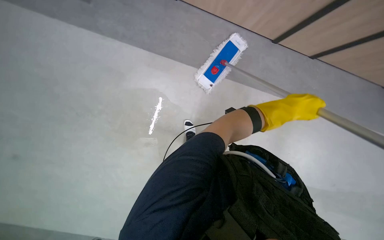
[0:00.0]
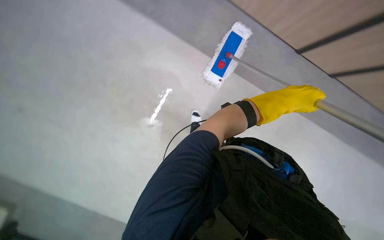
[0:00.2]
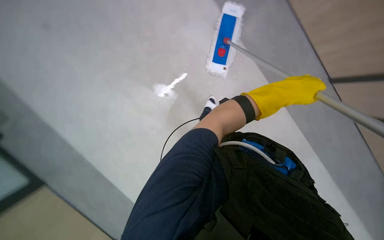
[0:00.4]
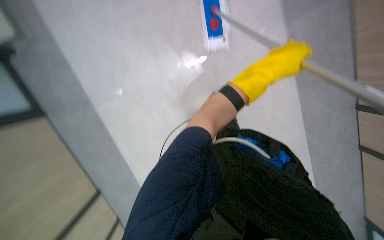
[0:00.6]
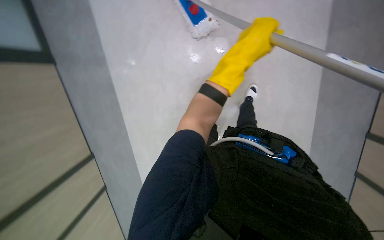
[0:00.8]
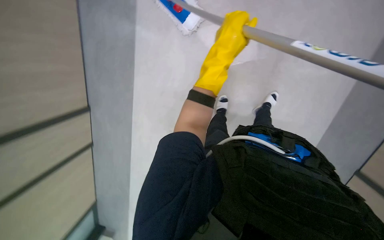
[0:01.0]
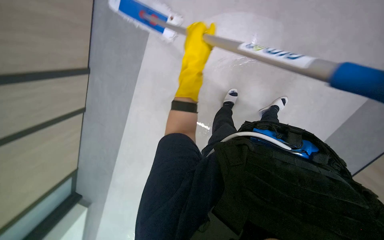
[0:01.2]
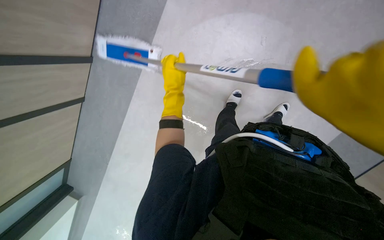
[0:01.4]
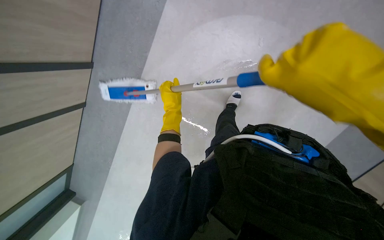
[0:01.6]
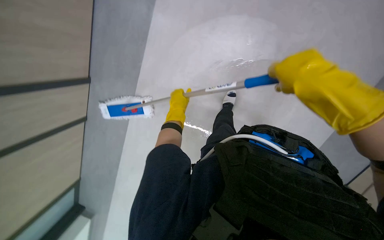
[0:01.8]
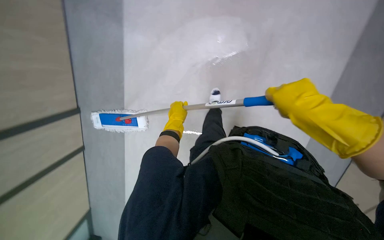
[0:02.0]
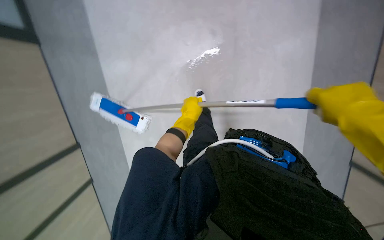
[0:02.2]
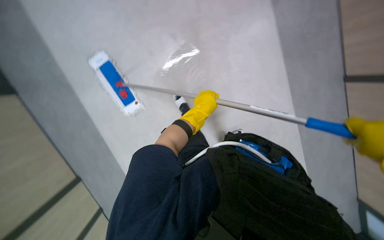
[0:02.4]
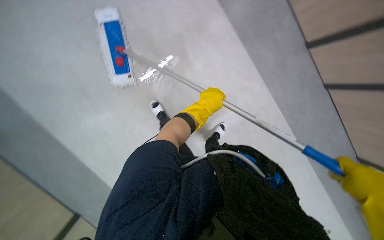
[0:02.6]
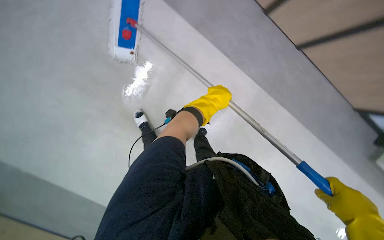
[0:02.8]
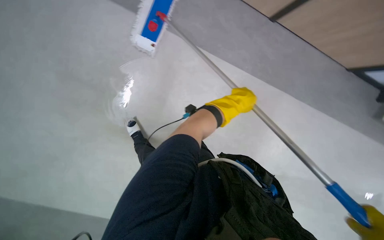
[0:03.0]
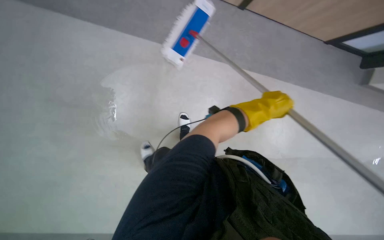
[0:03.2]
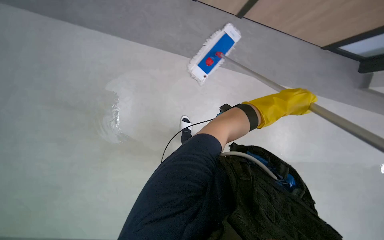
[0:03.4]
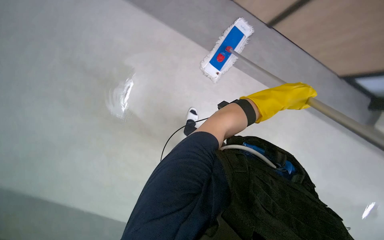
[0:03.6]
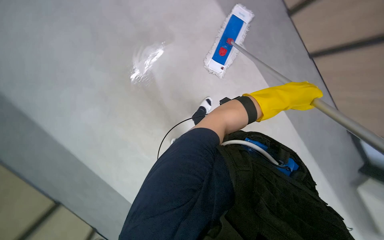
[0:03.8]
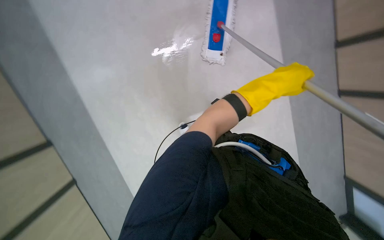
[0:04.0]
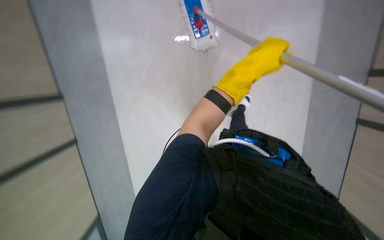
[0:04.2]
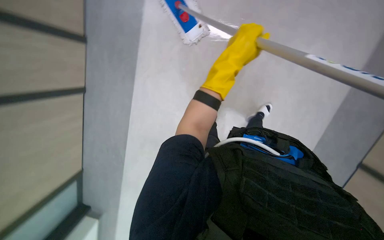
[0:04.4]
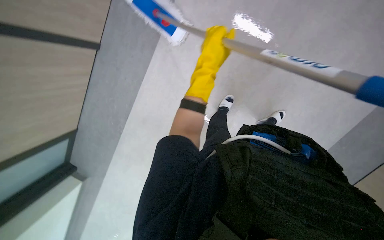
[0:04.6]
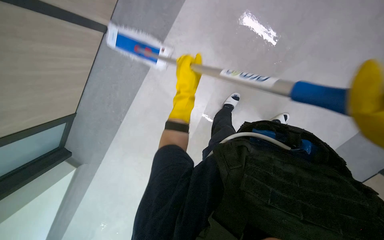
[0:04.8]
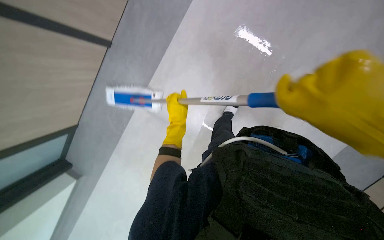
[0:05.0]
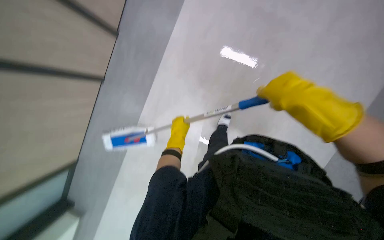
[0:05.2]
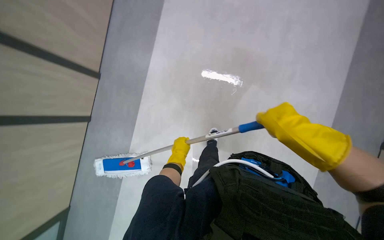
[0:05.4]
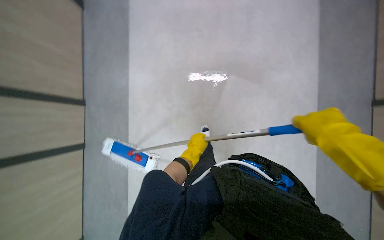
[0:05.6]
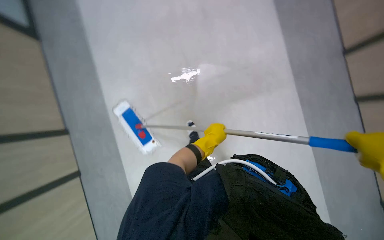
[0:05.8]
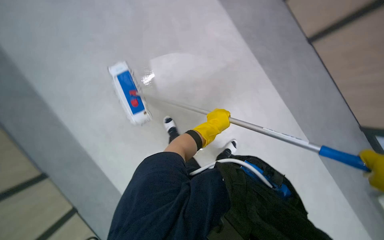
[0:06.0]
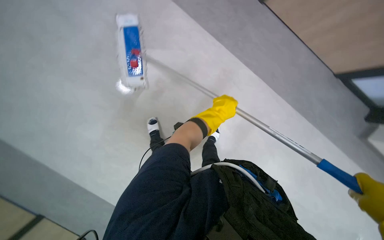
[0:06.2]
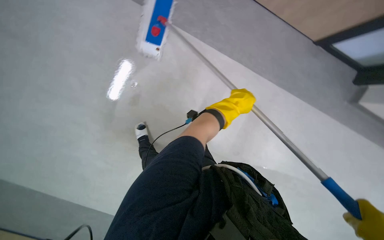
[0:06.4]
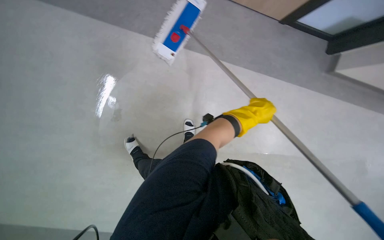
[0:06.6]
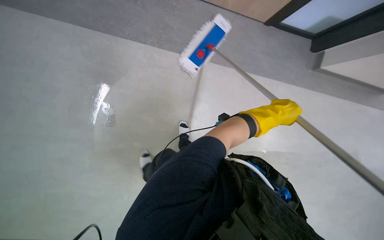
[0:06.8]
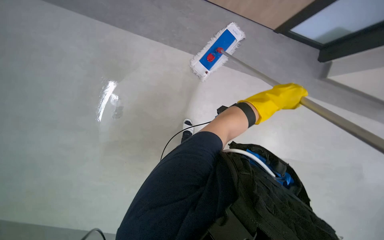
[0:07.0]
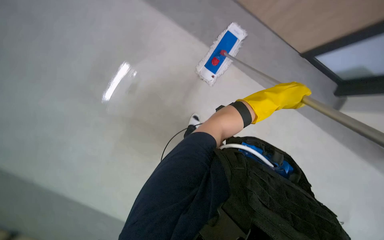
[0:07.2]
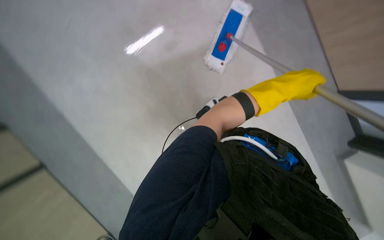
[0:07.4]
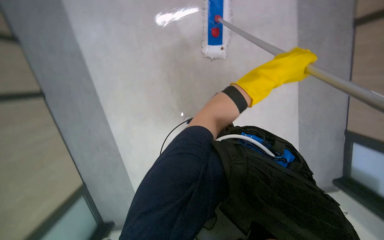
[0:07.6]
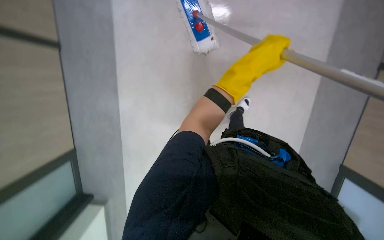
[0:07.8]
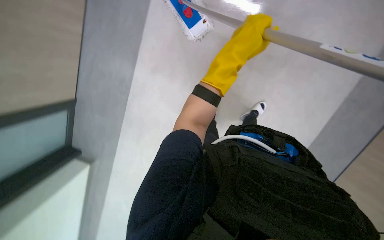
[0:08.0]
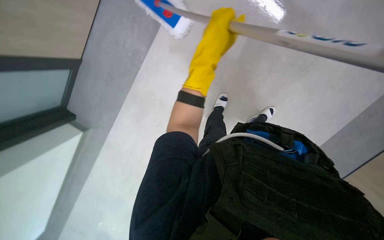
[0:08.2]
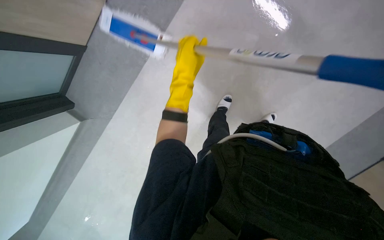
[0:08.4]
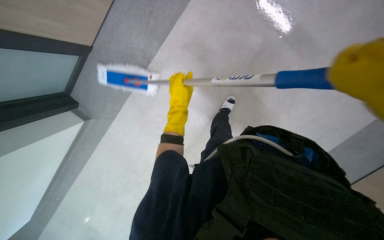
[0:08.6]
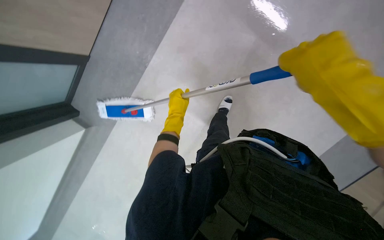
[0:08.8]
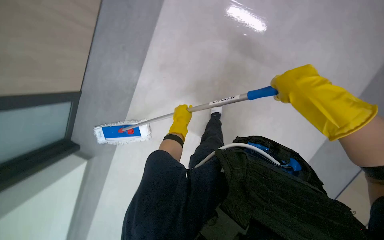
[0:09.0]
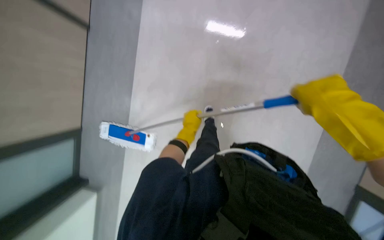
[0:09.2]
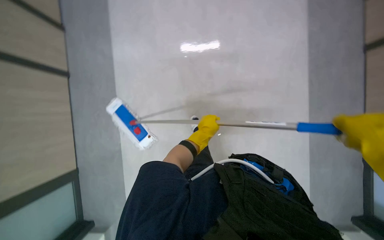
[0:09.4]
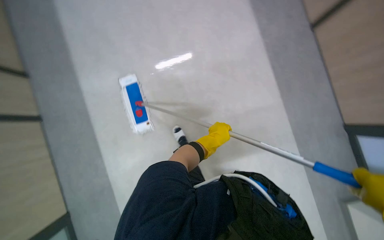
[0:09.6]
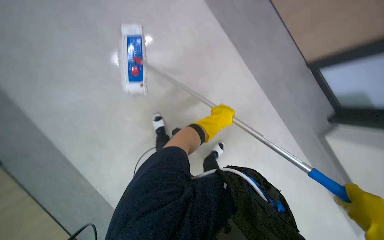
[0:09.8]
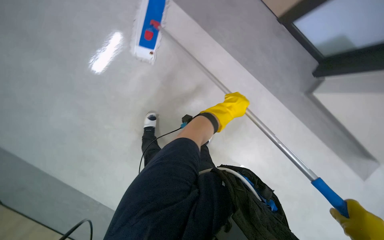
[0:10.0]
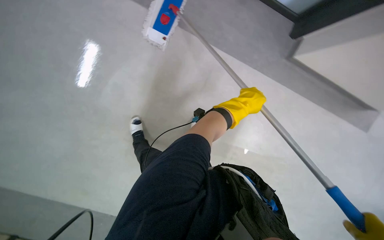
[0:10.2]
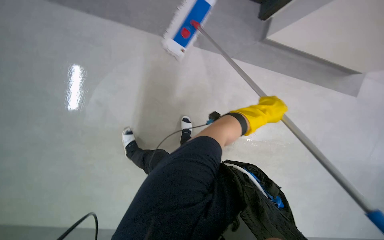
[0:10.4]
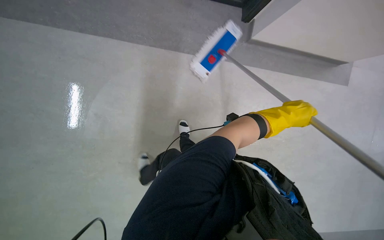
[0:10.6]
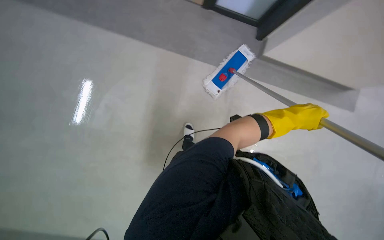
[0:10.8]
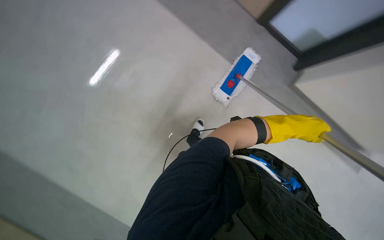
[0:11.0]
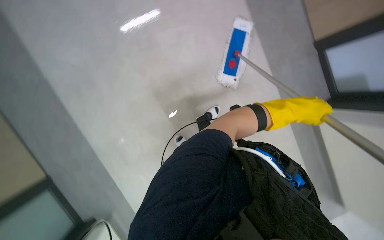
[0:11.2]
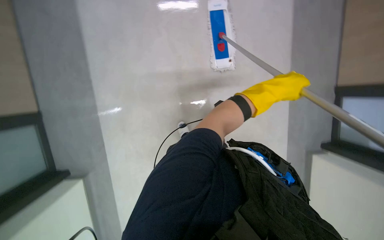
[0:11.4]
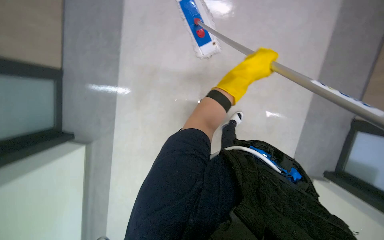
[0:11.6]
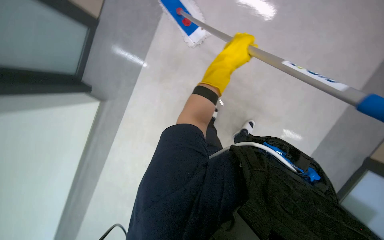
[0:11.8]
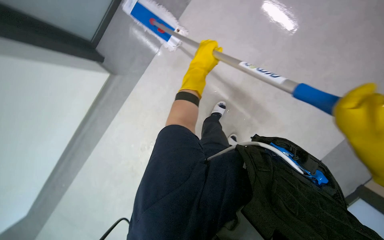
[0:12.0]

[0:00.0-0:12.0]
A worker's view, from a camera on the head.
Job: mopping floor.
The whole recording: Mopping hallway floor. The worker mops the hallway floor with a long-handled mop.
0:00.0 to 0:01.6: The left hand is displaced to the left by about 40 cm.
0:03.0 to 0:04.4: The camera is aimed some 15 degrees further to the left. The left hand goes some 20 cm nearer to the camera.
0:04.4 to 0:06.0: The left hand heads down the picture, covering roughly 10 cm.
0:06.0 to 0:07.6: The head turns to the left by about 35 degrees. The left hand travels nearer to the camera by about 10 cm.
0:07.6 to 0:09.0: The left hand heads to the left, farther from the camera and down the picture, covering some 35 cm.
0:09.0 to 0:10.4: The scene turns about 65 degrees clockwise in the picture.
0:10.4 to 0:12.0: The wearer looks some 20 degrees further to the left. The left hand heads to the left, covering roughly 50 cm.

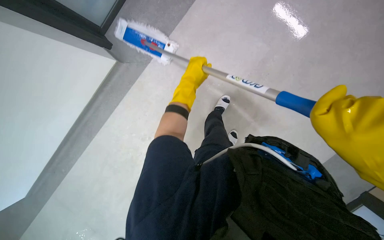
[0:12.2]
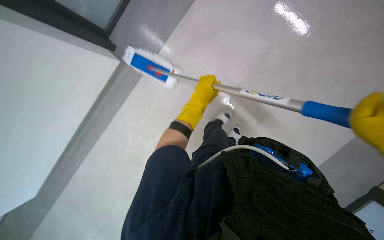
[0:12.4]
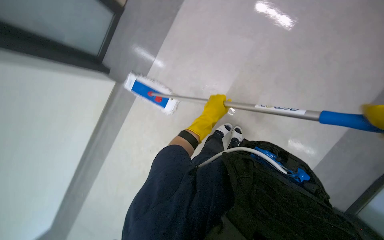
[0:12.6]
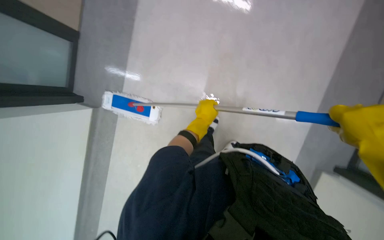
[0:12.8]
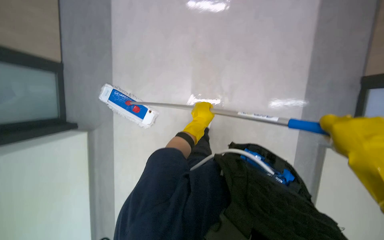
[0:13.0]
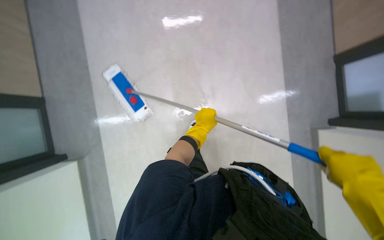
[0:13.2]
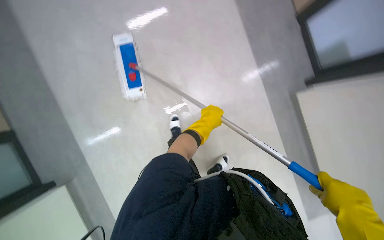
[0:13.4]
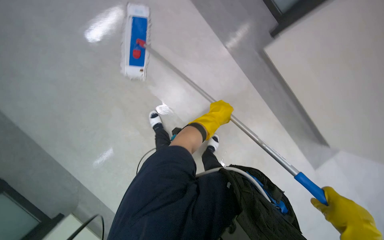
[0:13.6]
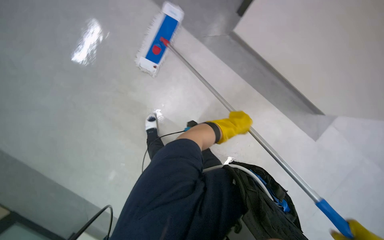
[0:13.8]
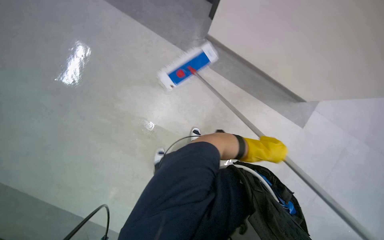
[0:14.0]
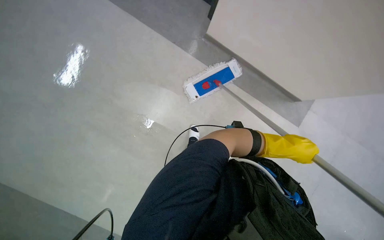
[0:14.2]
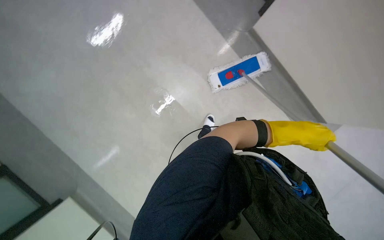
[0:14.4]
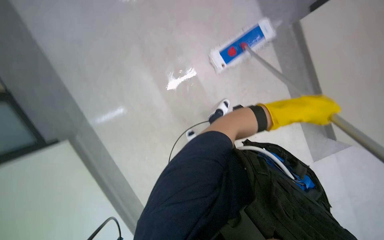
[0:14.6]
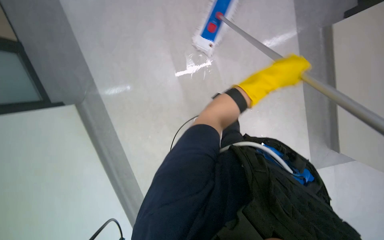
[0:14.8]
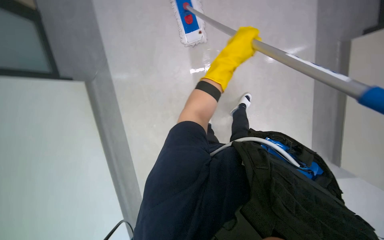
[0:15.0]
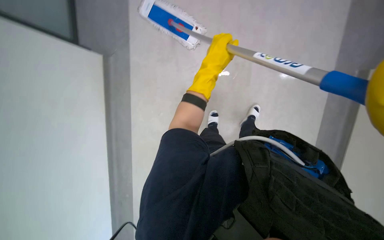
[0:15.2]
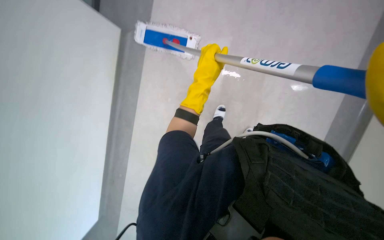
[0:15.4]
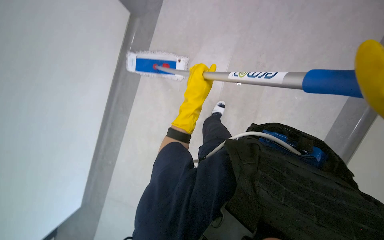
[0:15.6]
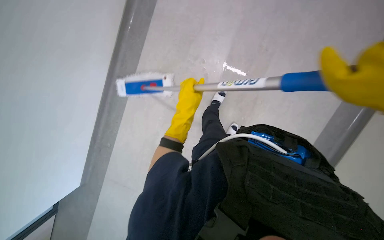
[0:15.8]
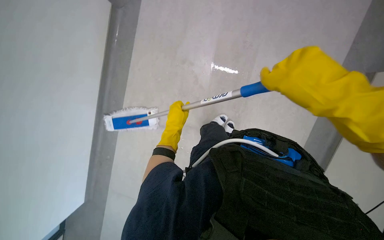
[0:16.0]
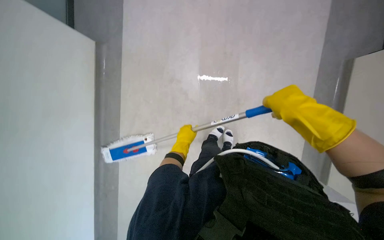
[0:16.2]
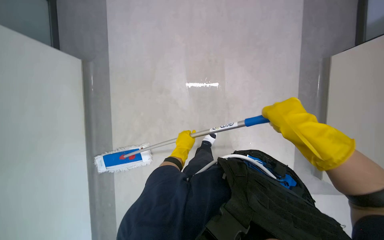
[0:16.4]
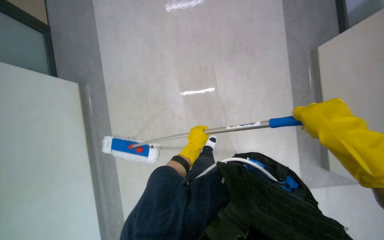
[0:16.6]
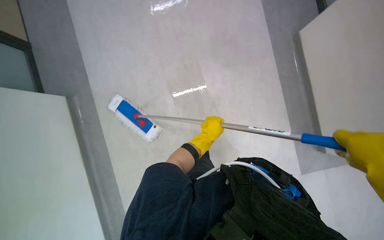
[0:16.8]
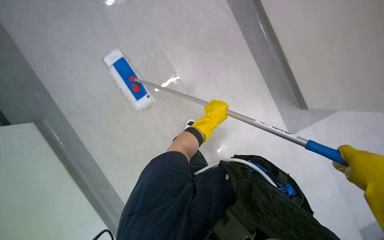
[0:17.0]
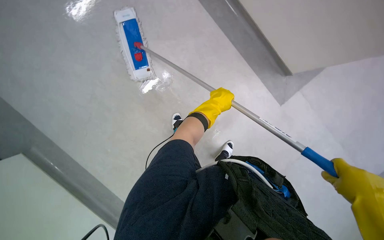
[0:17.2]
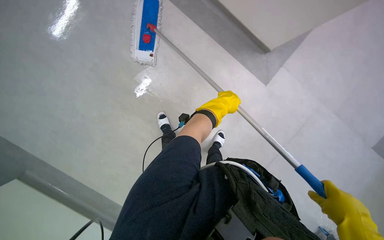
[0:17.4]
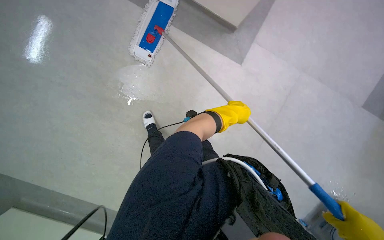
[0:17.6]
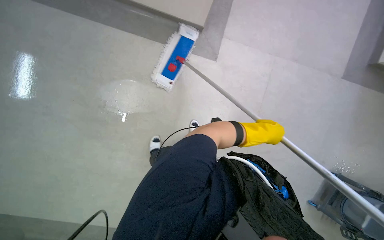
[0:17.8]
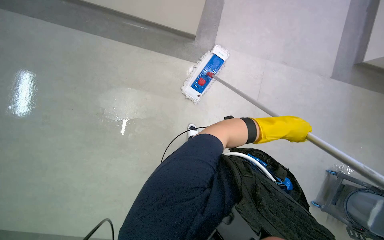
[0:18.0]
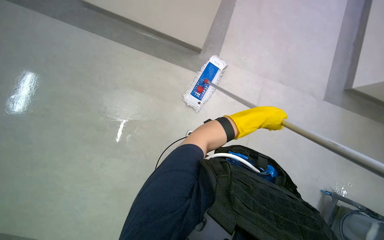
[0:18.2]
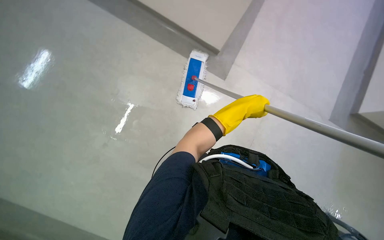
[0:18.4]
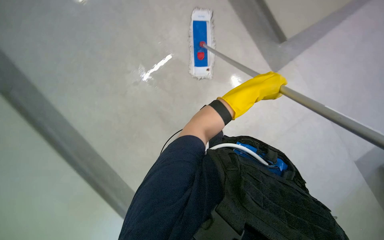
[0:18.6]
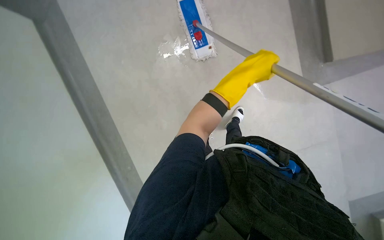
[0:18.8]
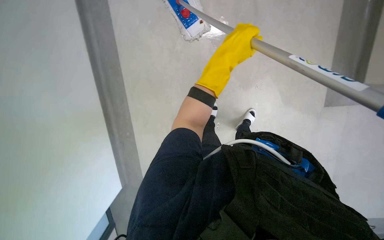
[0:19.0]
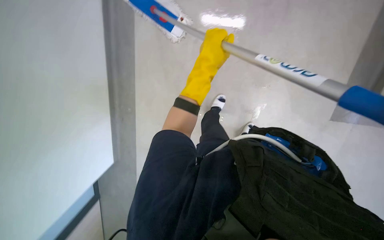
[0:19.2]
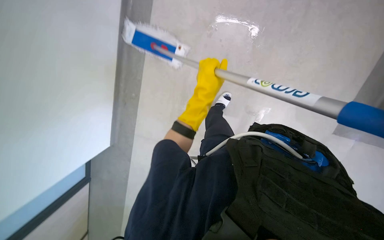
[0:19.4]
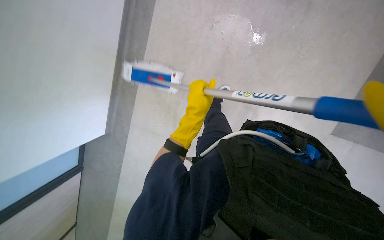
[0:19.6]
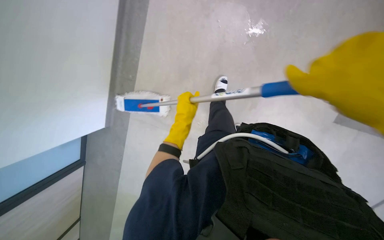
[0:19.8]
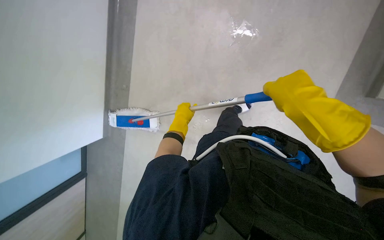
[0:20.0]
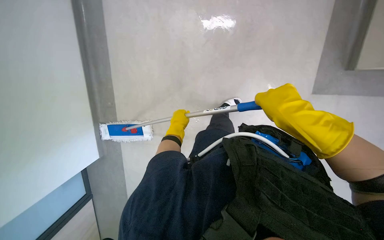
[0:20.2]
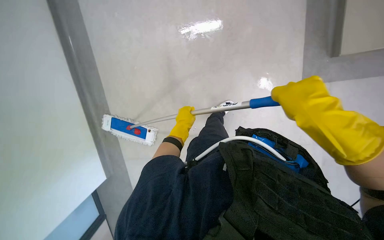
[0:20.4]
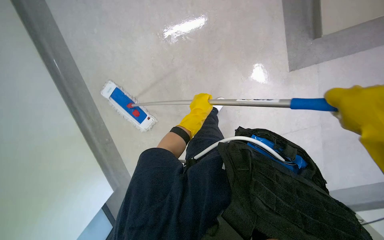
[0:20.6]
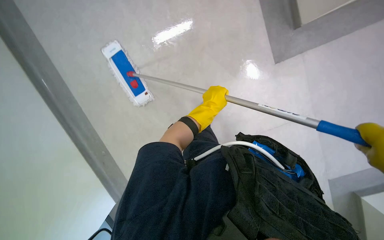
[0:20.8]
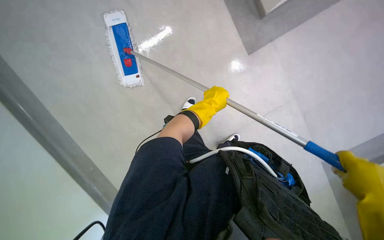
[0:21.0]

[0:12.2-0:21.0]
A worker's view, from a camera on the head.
Job: mopping floor.
The whole recording: Mopping hallway floor. The worker mops the hallway floor with a long-handled mop.
0:12.2 to 0:13.6: The scene rotates counterclockwise by roughly 25 degrees.
0:13.6 to 0:15.2: The left hand heads up the picture, covering approximately 20 cm.
0:15.2 to 0:16.6: The camera pitches upward, by approximately 20 degrees. The scene turns roughly 50 degrees counterclockwise in the picture.
0:16.6 to 0:18.0: The left hand heads to the right and up the picture, covering approximately 20 cm.
0:18.0 to 0:19.6: The left hand moves to the left and farther from the camera, roughly 35 cm.
